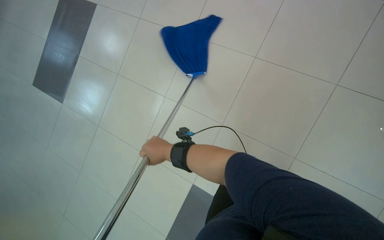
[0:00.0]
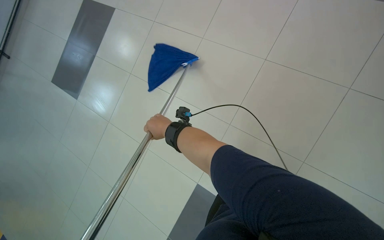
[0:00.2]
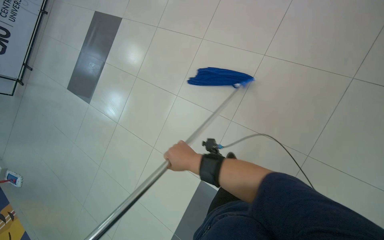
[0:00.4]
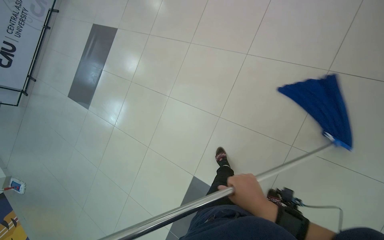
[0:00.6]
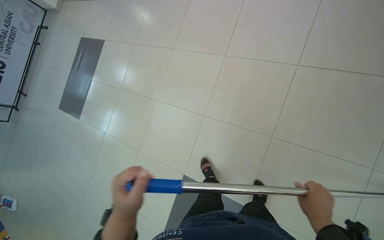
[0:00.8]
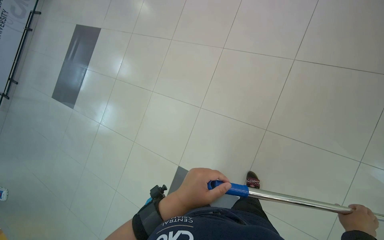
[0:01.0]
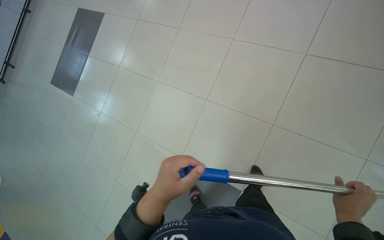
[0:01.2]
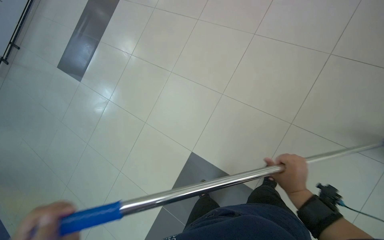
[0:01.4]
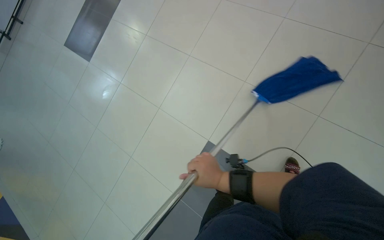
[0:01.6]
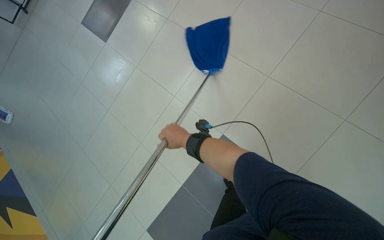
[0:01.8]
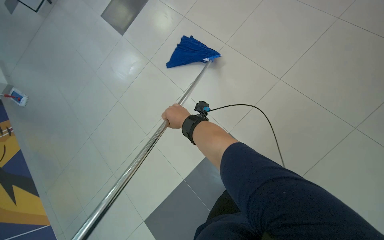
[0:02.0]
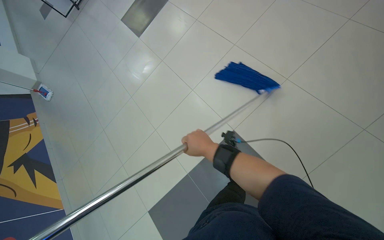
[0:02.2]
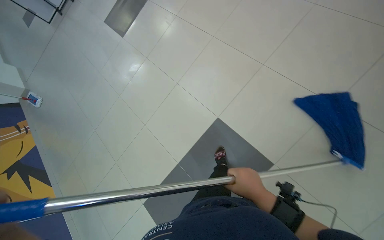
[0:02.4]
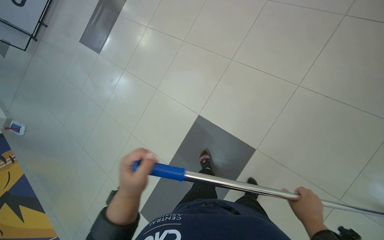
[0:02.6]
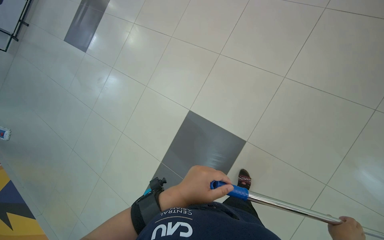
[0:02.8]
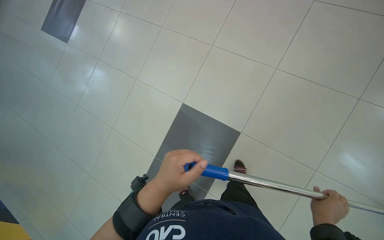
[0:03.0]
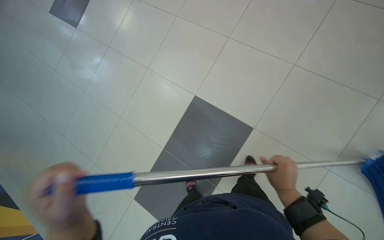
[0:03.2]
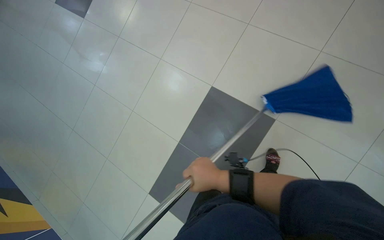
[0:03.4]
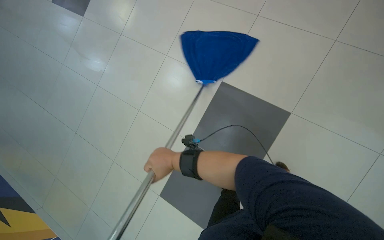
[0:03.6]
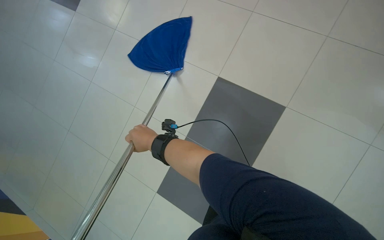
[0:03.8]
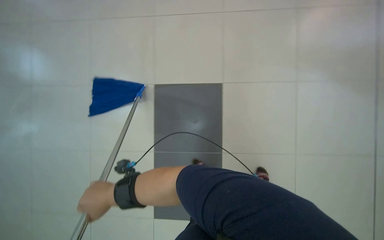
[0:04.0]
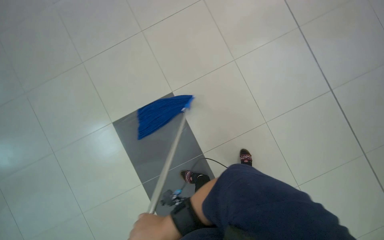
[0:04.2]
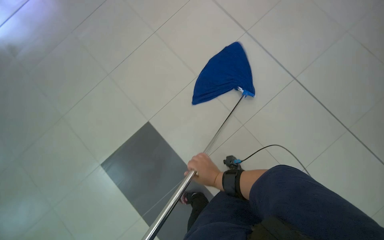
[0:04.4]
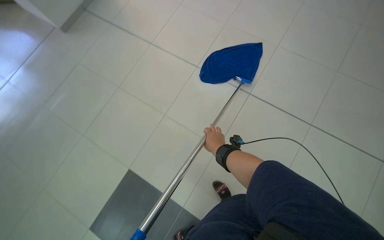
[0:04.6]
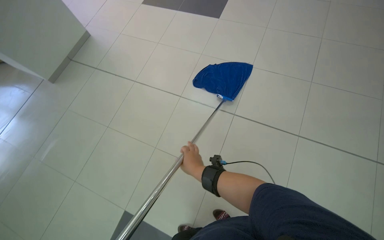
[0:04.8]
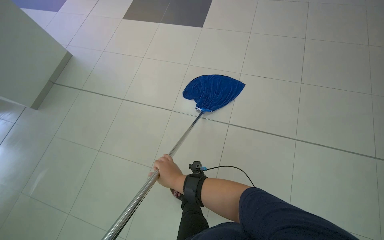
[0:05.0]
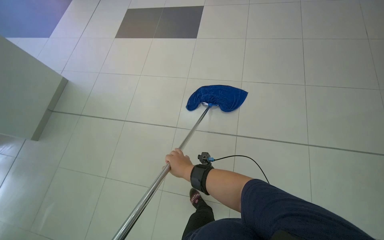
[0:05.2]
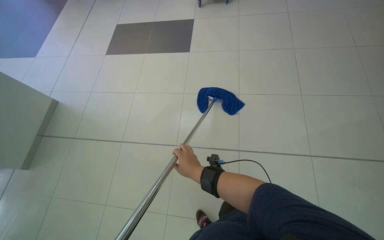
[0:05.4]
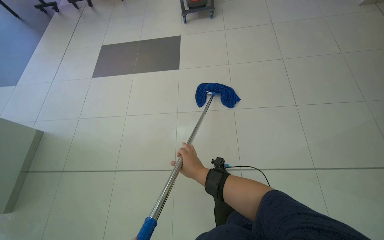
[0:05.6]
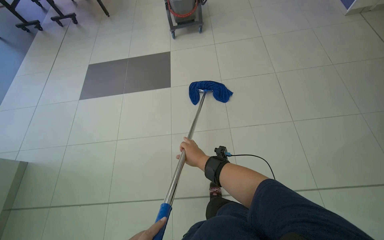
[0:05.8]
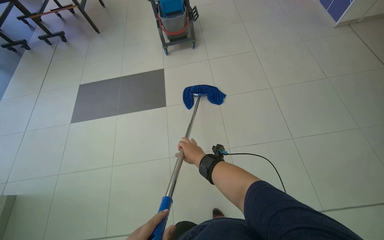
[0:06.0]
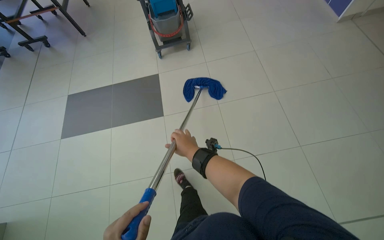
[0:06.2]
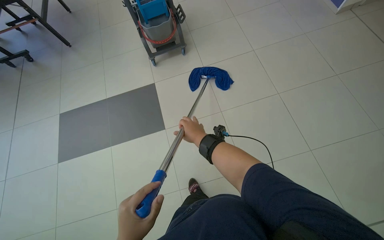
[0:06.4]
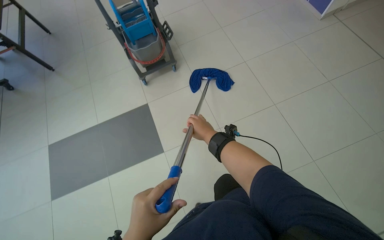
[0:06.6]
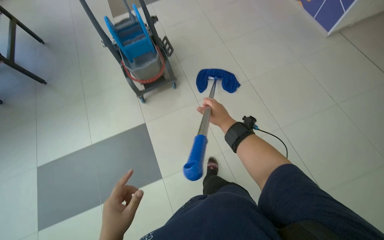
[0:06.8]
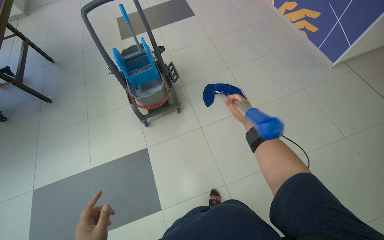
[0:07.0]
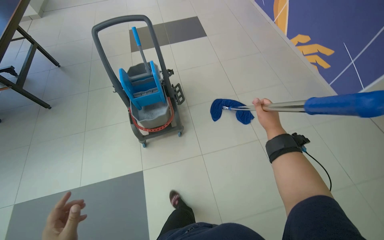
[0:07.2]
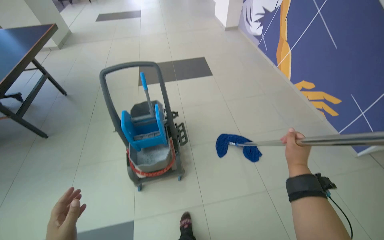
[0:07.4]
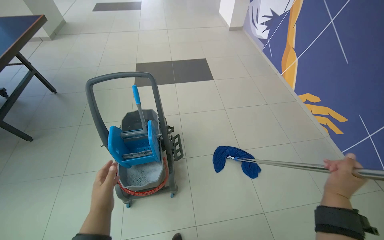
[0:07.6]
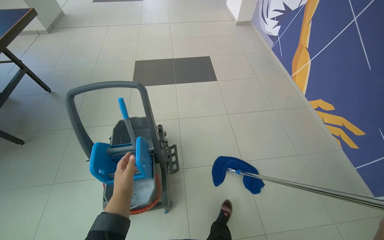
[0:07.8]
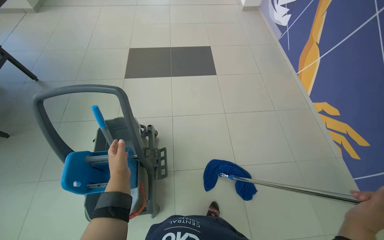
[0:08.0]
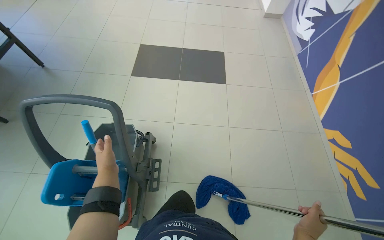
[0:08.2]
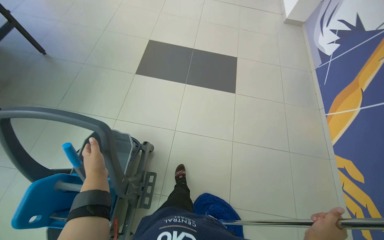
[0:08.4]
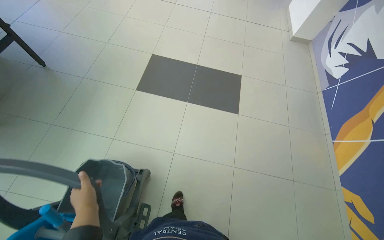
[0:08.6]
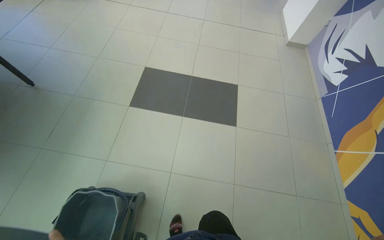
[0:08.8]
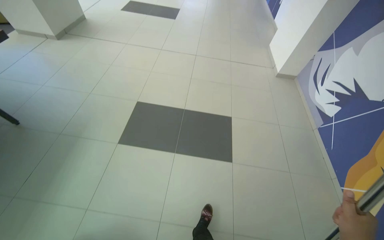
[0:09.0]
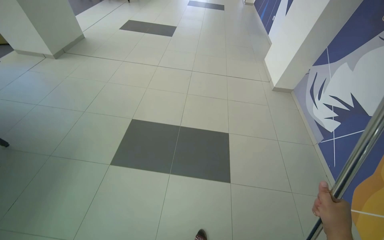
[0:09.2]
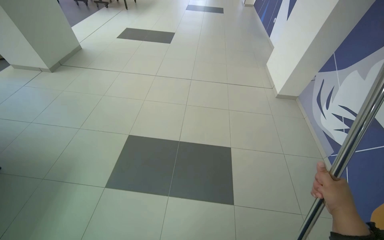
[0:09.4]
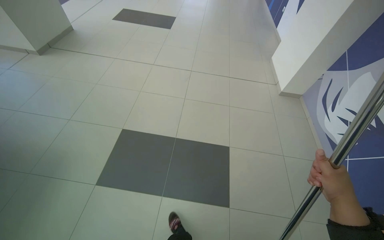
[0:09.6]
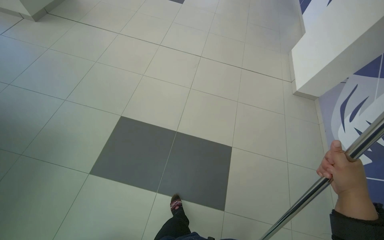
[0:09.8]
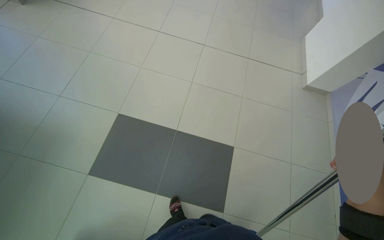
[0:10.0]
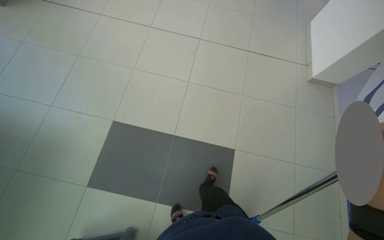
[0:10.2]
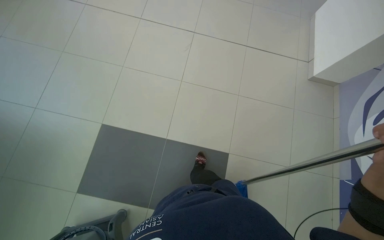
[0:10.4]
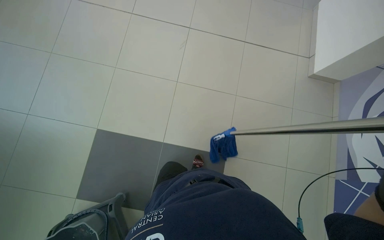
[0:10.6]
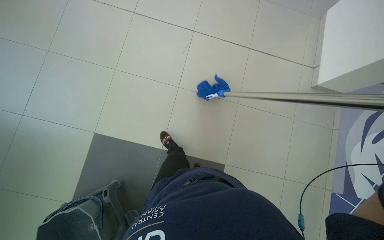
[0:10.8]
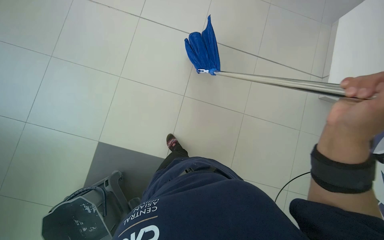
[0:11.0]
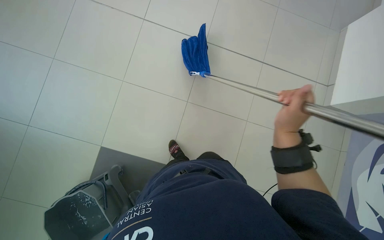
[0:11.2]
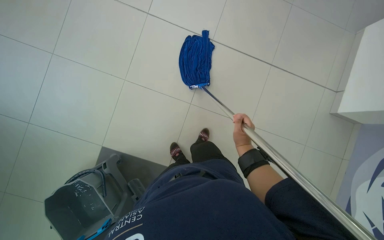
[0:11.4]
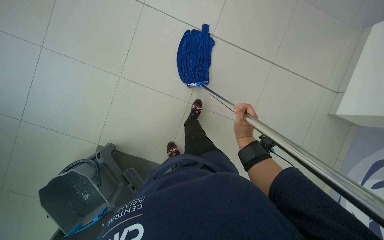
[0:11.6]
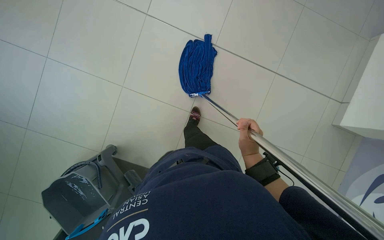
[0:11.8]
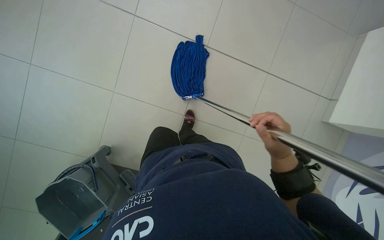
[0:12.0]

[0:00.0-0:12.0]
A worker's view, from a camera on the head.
Job: mopping floor.
The whole recording: Mopping tiled floor with flat mop. The worker mops the tiled floor with a string mop, periodically dipping and wringing it in the bucket.
0:00.0 to 0:01.6: The camera travels approximately 40 cm.
0:01.6 to 0:03.0: The camera travels approximately 40 cm.
0:03.0 to 0:04.4: The wearer moves some 40 cm.
0:04.4 to 0:06.0: The camera is carried some 90 cm. The head rotates about 35 degrees to the right. The camera pitches upward, by approximately 15 degrees.
0:06.0 to 0:07.6: The wearer moves some 1.5 m. The view tilts roughly 20 degrees upward.
0:07.6 to 0:09.0: The camera travels some 1 m.
0:09.0 to 0:10.4: The wearer moves some 1 m. The view tilts about 15 degrees downward.

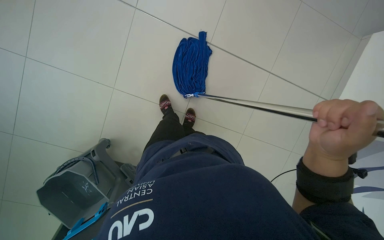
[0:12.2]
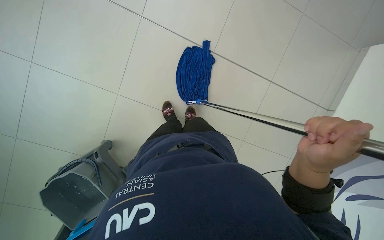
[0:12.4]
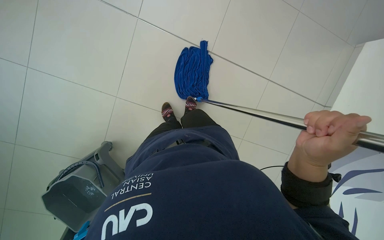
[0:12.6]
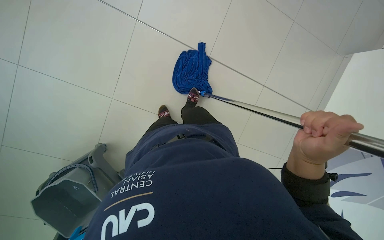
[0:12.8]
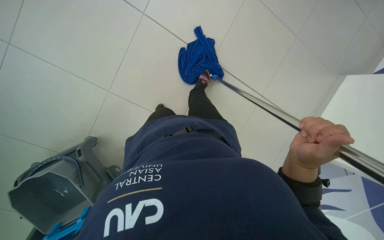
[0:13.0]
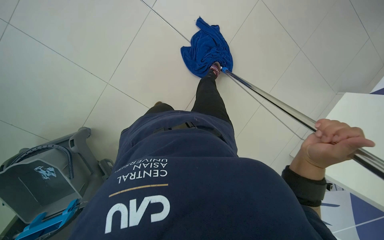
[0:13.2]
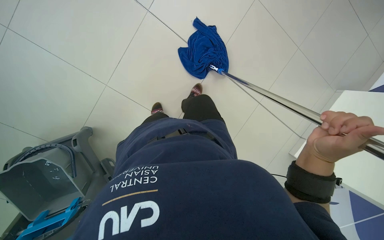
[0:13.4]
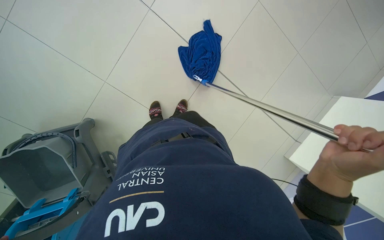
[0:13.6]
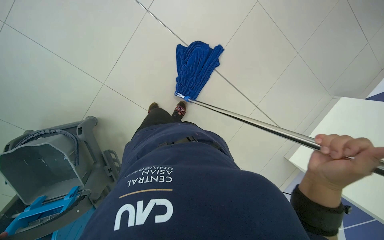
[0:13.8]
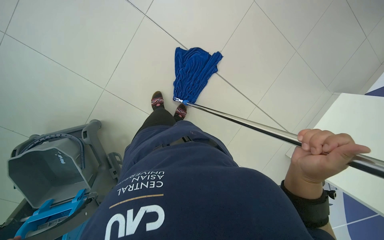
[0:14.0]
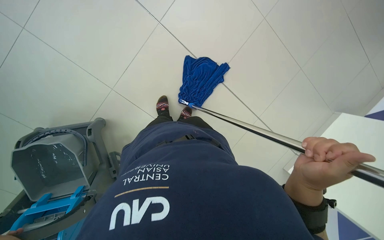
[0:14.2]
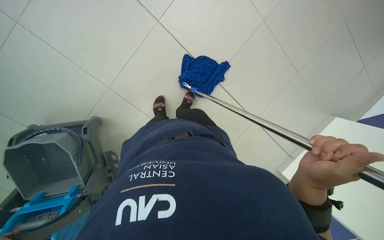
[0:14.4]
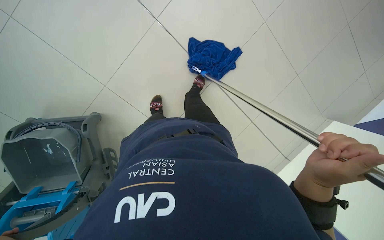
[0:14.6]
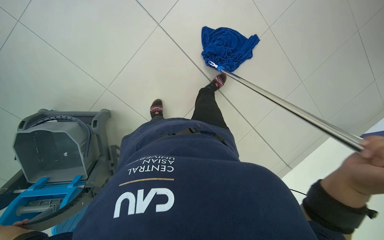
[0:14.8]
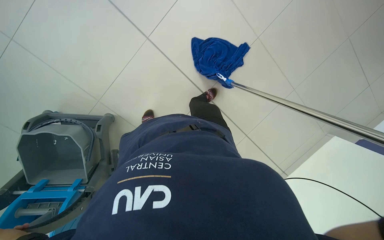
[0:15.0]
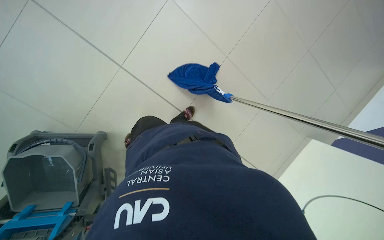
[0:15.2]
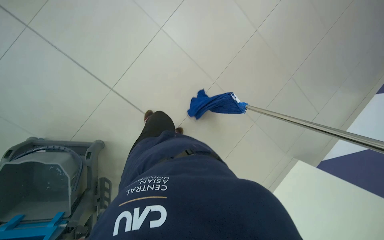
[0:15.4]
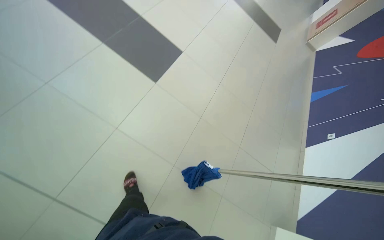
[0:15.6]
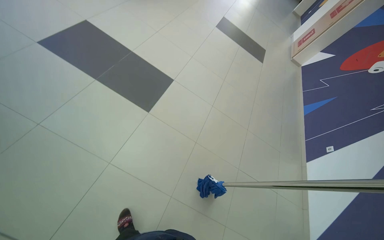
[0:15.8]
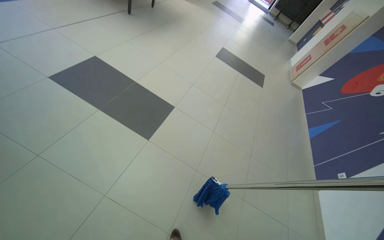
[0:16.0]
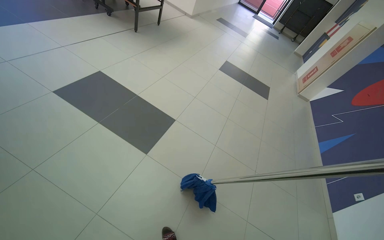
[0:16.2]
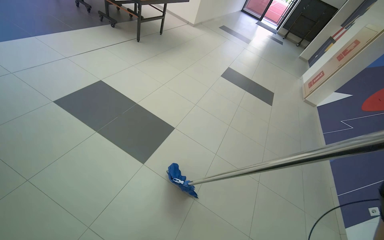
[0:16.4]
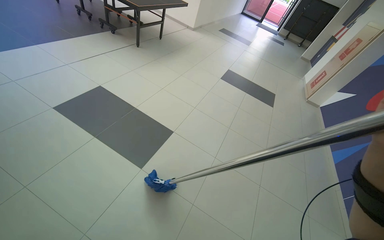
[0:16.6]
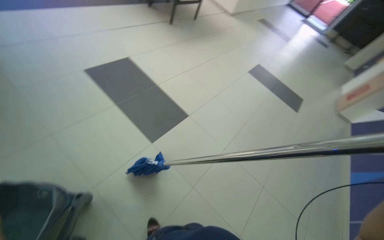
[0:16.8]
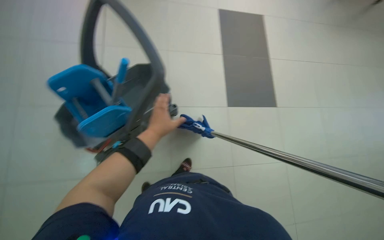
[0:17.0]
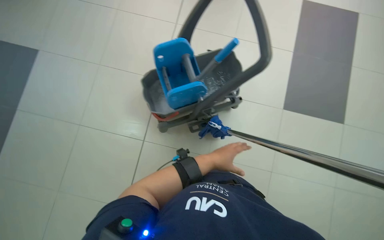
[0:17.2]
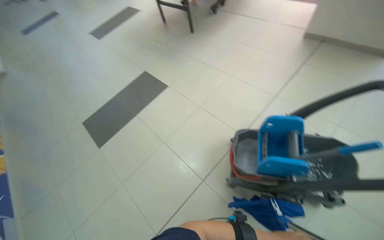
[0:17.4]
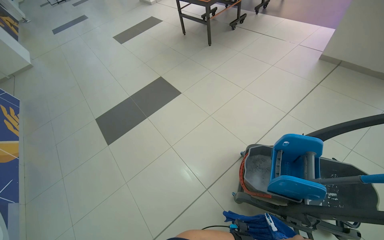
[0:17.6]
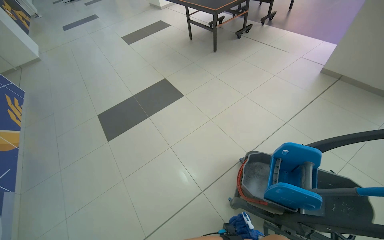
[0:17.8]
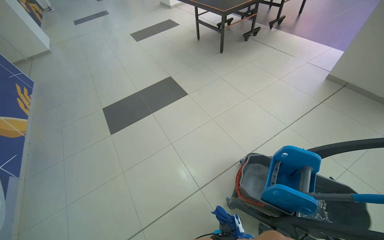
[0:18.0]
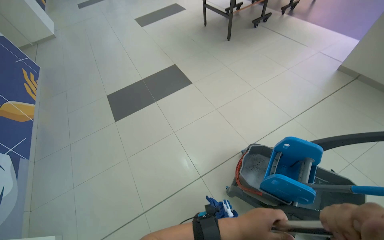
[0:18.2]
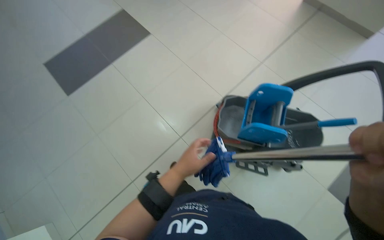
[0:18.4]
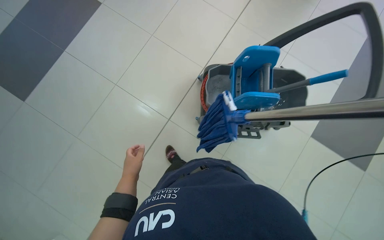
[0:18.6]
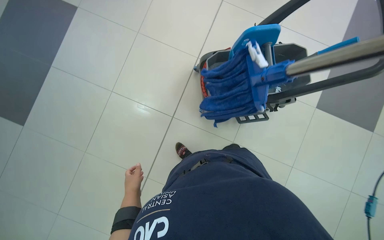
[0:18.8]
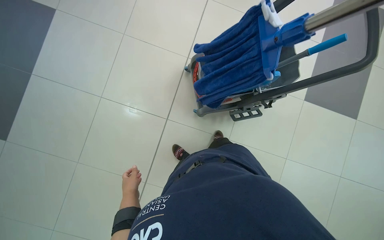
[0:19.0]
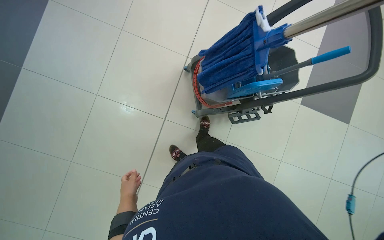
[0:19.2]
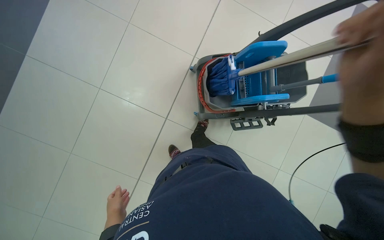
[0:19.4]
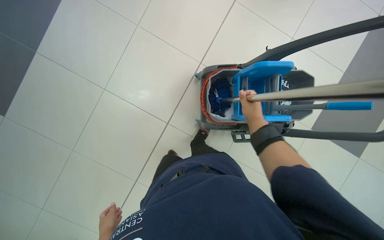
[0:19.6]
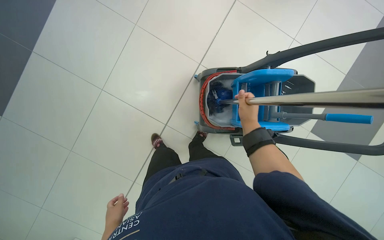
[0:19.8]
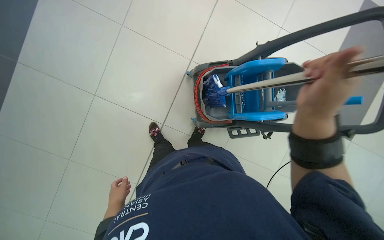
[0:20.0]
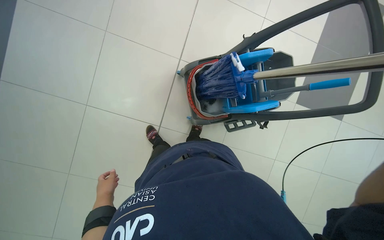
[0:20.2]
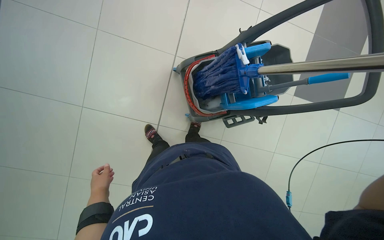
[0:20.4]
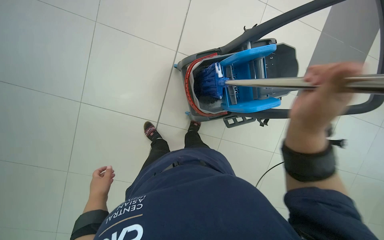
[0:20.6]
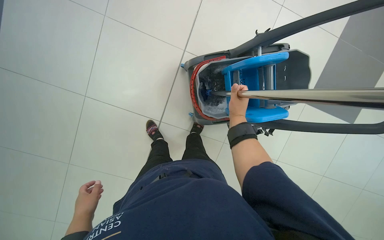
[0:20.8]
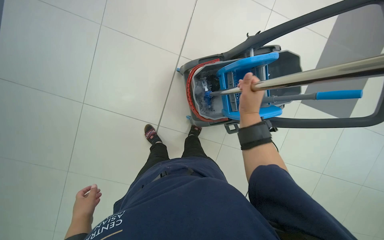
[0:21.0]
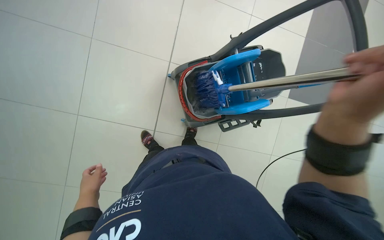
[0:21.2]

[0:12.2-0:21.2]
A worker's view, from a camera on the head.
Job: mopping floor.
The whole recording: Mopping tiled floor with flat mop. The worker mops the tiled floor with a string mop, periodically dipping and wringing it in the bucket.
0:15.2 to 0:16.6: The view tilts some 25 degrees upward.
0:16.6 to 0:18.2: The head turns to the left by roughly 85 degrees.
0:18.2 to 0:19.8: The wearer moves about 40 cm. The head turns to the right by some 30 degrees. The wearer looks roughly 35 degrees further downward.
0:19.8 to 0:21.2: The left hand goes about 20 cm up the picture and to the left.
